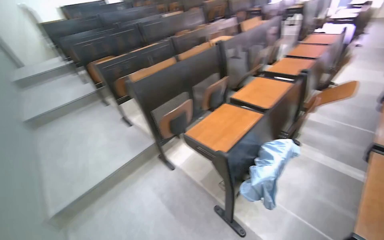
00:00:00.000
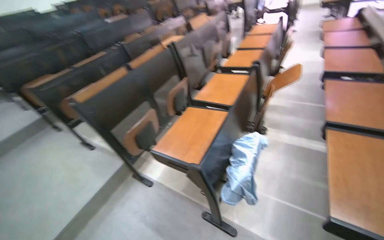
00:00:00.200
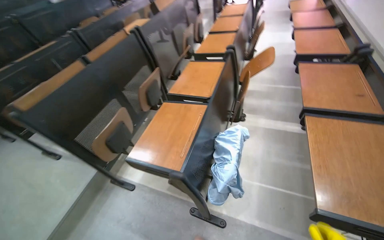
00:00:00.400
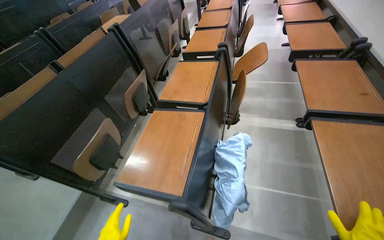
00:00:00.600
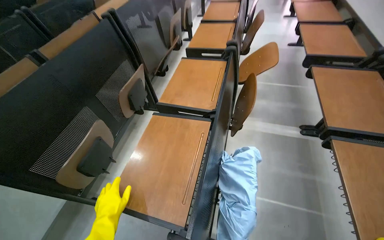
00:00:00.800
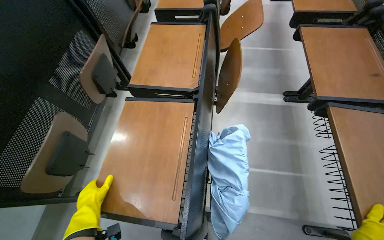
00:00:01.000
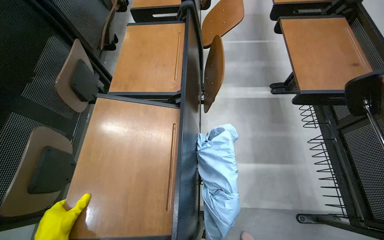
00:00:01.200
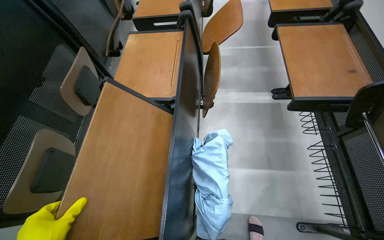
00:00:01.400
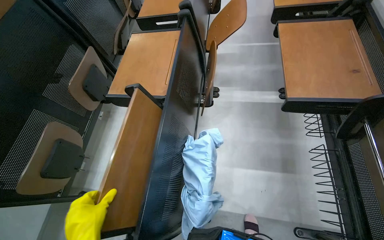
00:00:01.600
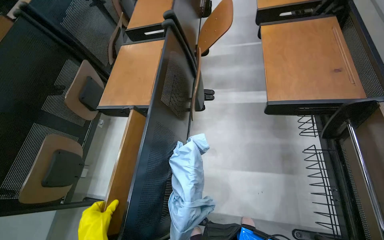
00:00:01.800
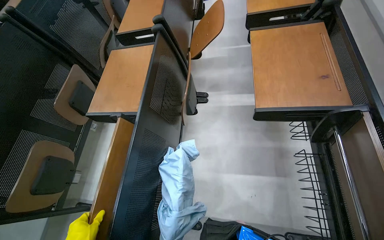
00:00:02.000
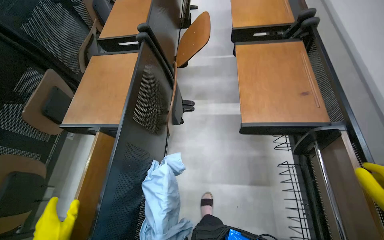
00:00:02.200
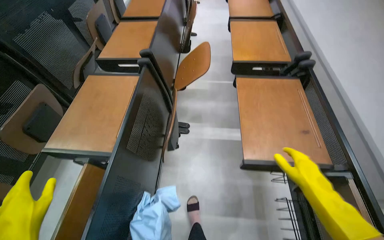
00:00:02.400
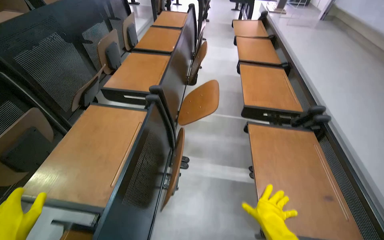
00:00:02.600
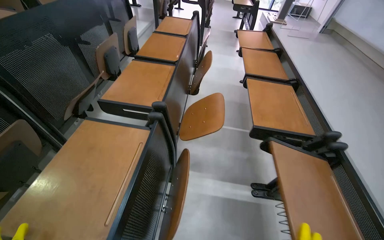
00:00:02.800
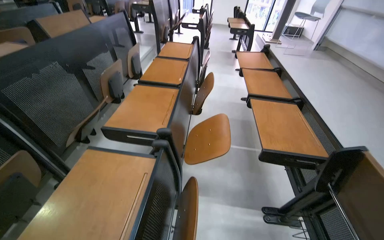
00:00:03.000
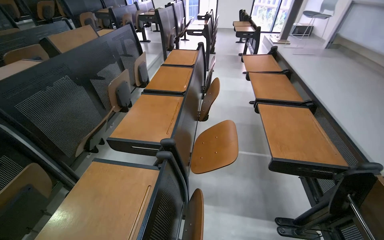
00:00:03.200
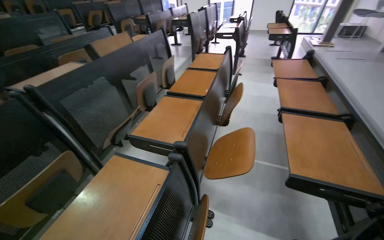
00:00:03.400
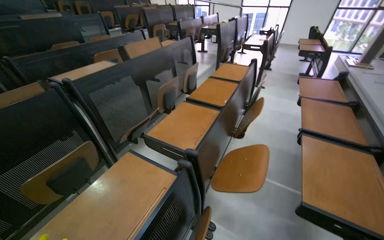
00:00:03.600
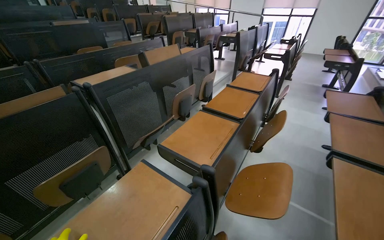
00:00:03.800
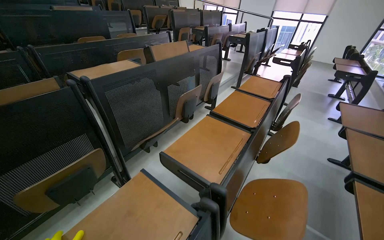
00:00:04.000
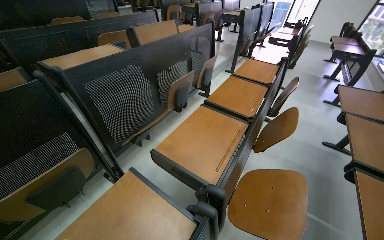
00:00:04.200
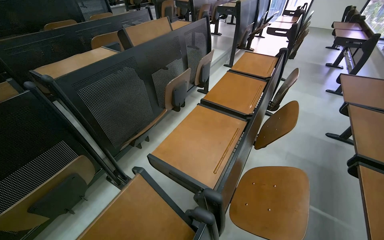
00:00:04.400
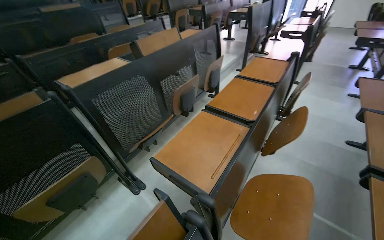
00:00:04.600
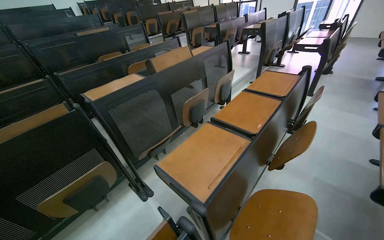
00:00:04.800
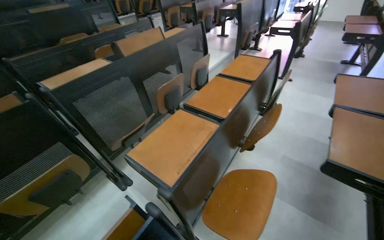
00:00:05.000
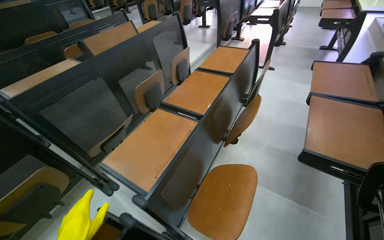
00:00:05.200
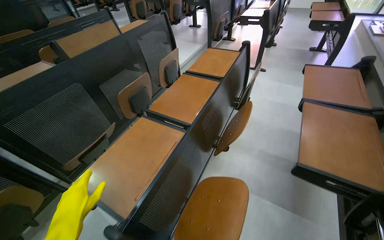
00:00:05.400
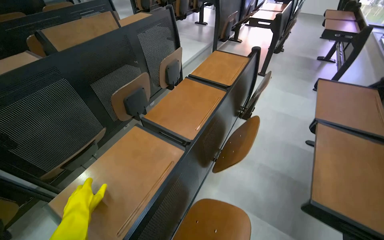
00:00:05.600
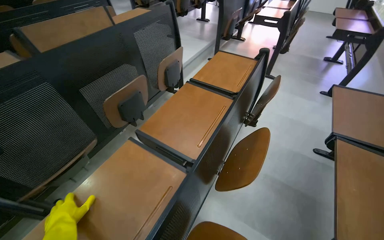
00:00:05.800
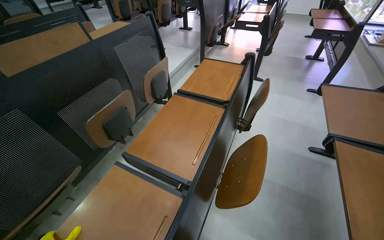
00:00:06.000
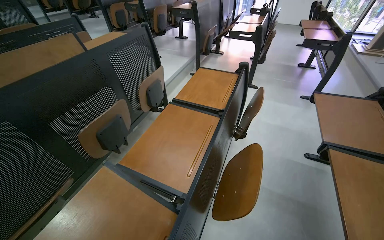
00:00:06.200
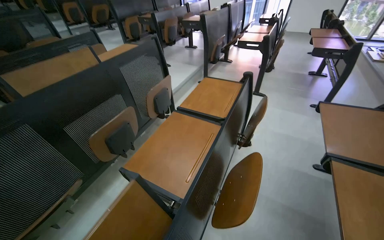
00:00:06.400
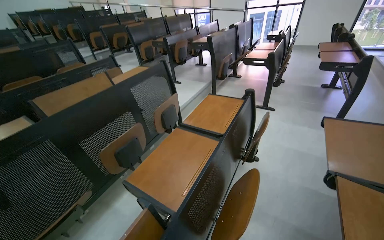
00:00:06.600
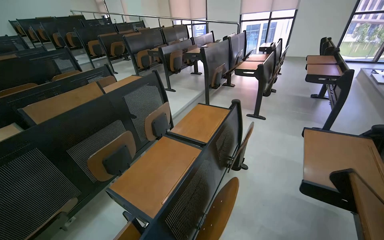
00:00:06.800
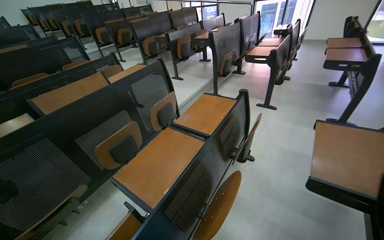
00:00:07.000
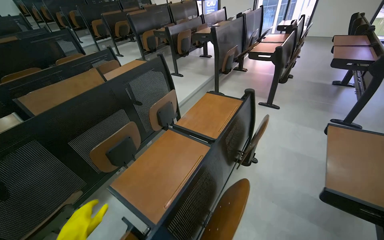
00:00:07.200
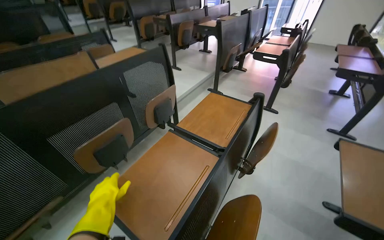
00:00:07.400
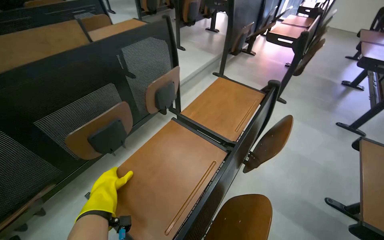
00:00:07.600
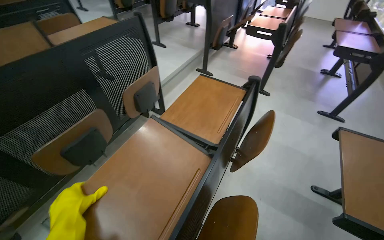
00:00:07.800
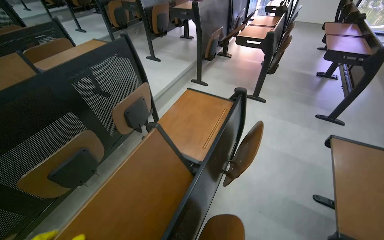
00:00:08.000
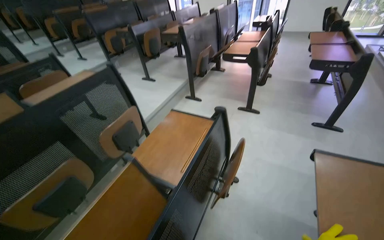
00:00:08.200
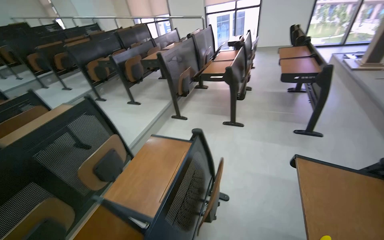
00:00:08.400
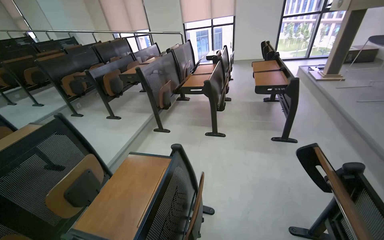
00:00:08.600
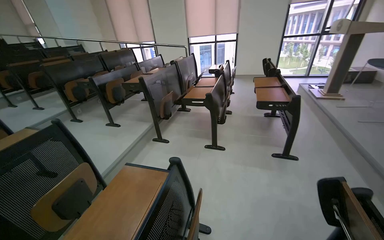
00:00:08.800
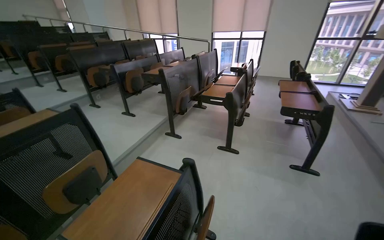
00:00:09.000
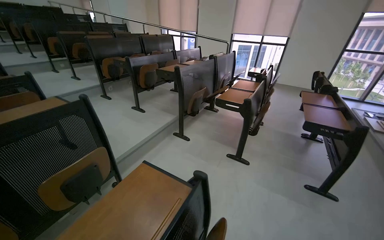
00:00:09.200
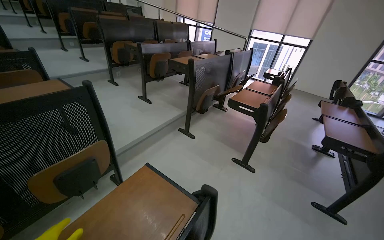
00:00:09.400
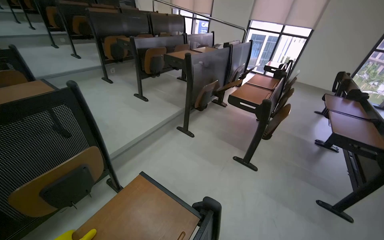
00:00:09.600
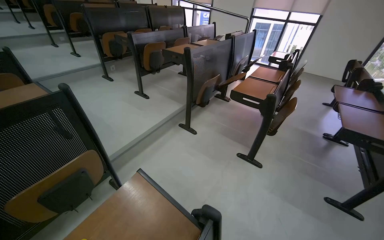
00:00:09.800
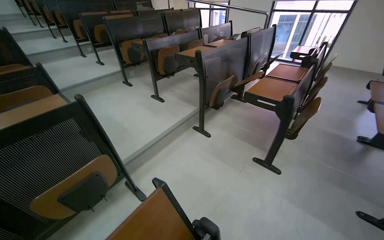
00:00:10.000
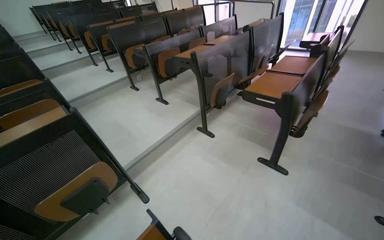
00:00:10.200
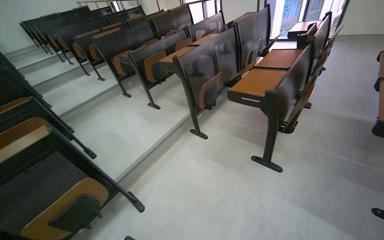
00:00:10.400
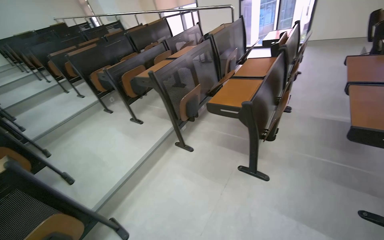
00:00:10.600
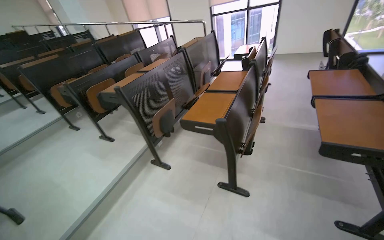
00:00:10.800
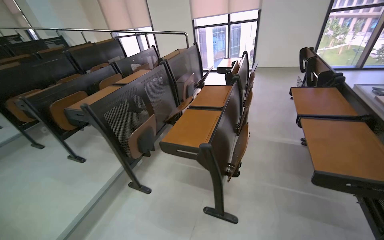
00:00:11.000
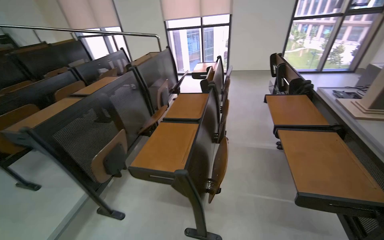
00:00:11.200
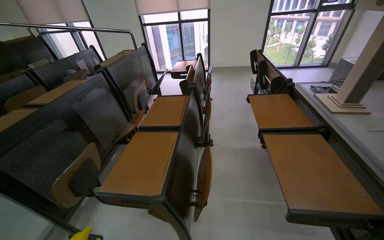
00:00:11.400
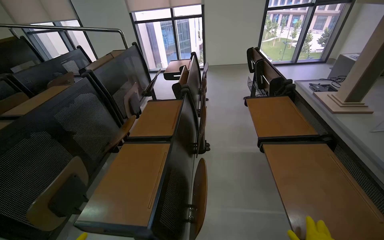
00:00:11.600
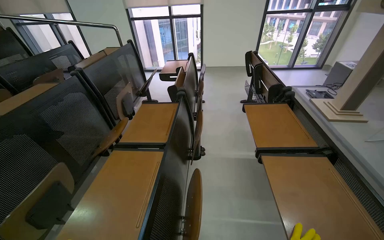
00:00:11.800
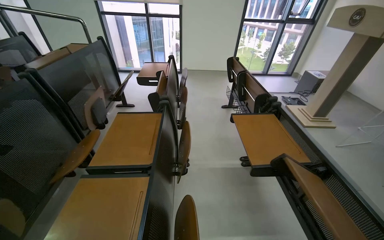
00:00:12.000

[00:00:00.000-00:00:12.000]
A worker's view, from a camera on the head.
Job: organizing items.
The whole recording: Folding up classroom desks. The worker walks through the classroom, folding up the desks.
00:00:00.000 to 00:00:01.600: The camera is carried approximately 60 cm. The wearer looks some 35 degrees further to the right. The camera pitches downward, by some 20 degrees.
00:00:01.600 to 00:00:03.000: The head travels roughly 50 cm. The view tips upward by some 25 degrees.
00:00:03.000 to 00:00:04.400: The wearer's head swings roughly 25 degrees to the left.
00:00:04.400 to 00:00:06.000: The wearer moves roughly 60 cm.
00:00:07.600 to 00:00:09.000: The wearer moves approximately 50 cm. The view tilts some 20 degrees upward.
00:00:09.000 to 00:00:10.400: The camera is carried roughly 60 cm. The view pans to the left by some 20 degrees.
00:00:10.400 to 00:00:12.000: The wearer moves roughly 1 m. The head rotates some 45 degrees to the right.

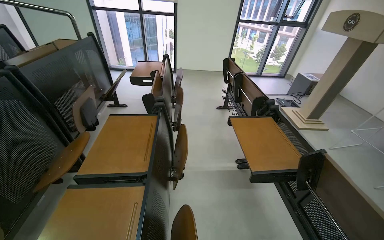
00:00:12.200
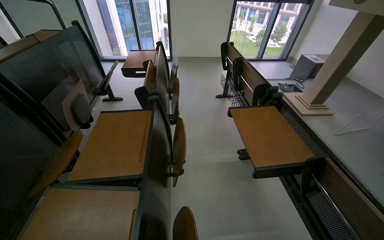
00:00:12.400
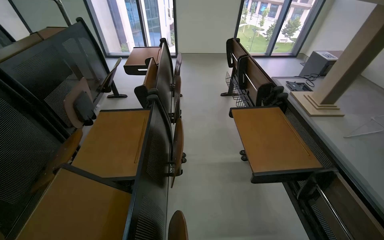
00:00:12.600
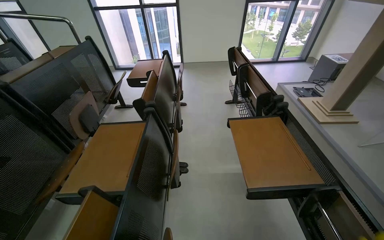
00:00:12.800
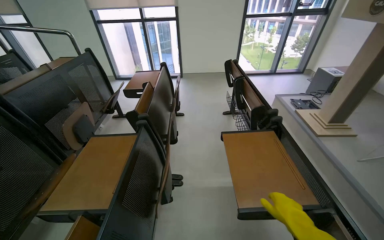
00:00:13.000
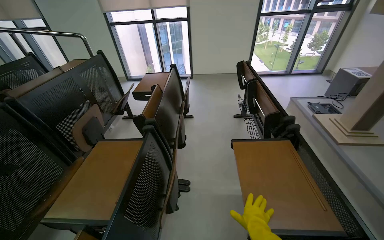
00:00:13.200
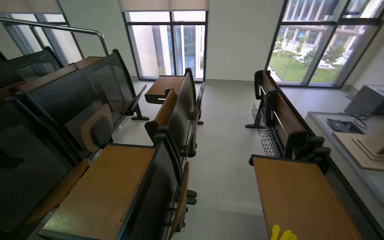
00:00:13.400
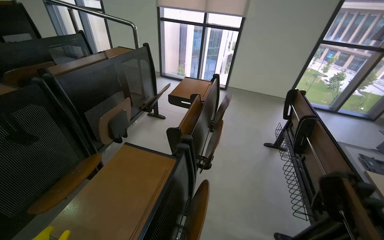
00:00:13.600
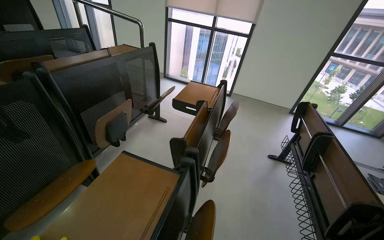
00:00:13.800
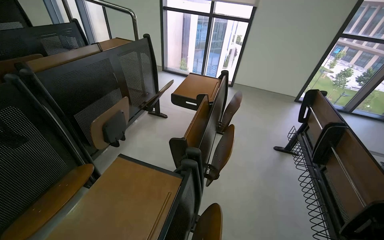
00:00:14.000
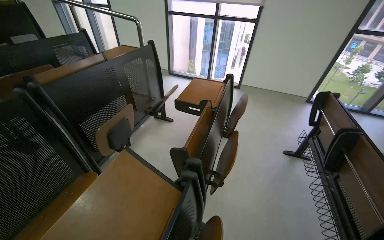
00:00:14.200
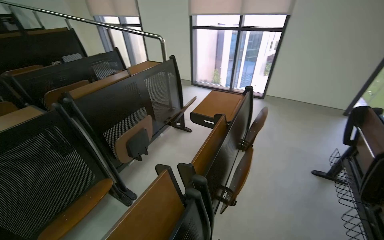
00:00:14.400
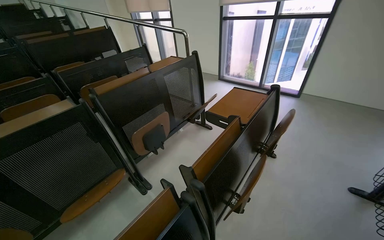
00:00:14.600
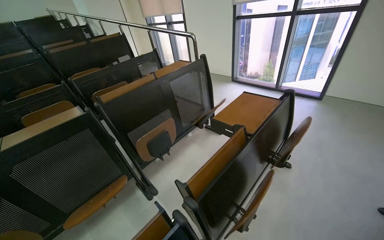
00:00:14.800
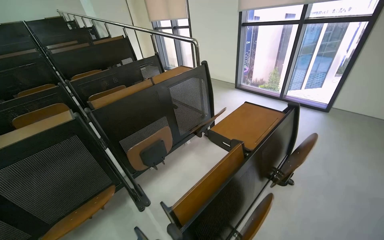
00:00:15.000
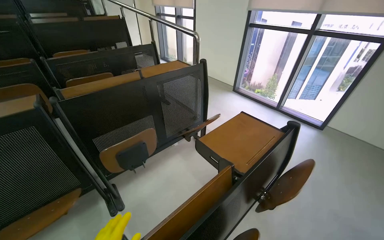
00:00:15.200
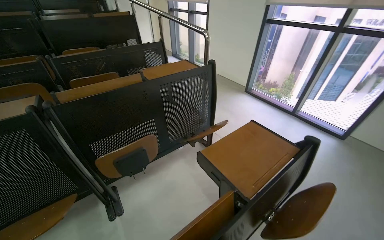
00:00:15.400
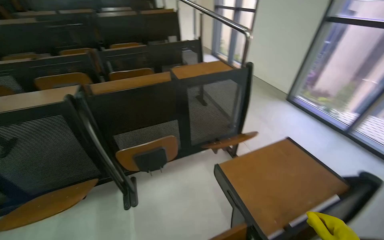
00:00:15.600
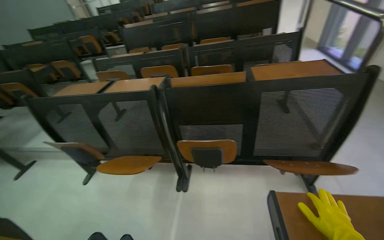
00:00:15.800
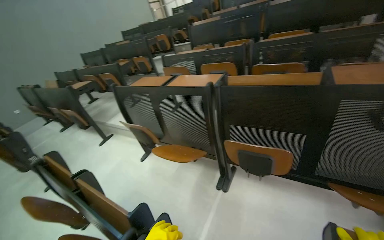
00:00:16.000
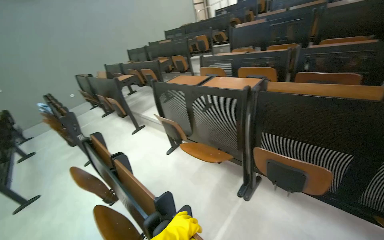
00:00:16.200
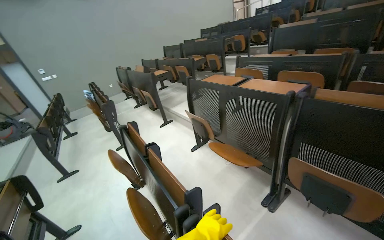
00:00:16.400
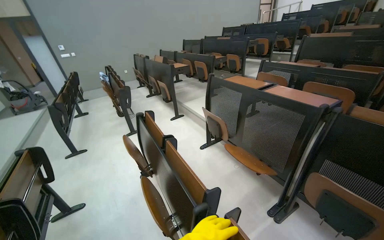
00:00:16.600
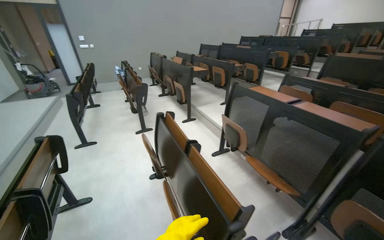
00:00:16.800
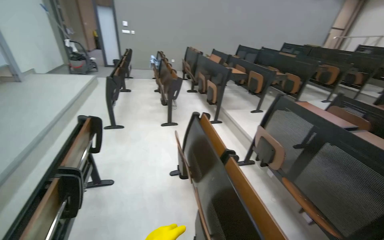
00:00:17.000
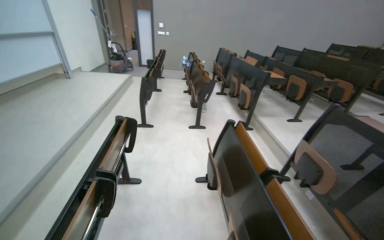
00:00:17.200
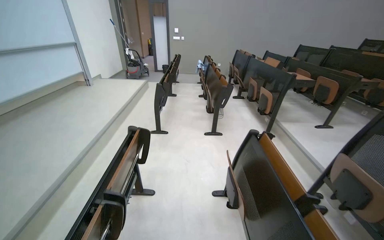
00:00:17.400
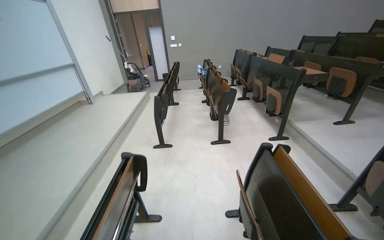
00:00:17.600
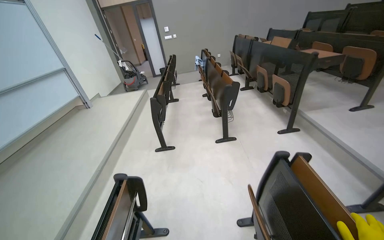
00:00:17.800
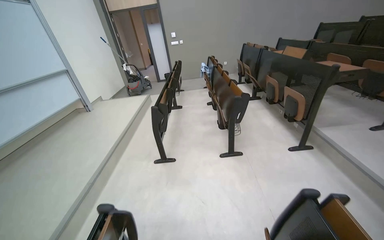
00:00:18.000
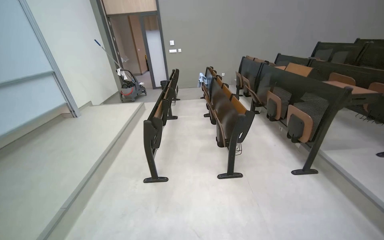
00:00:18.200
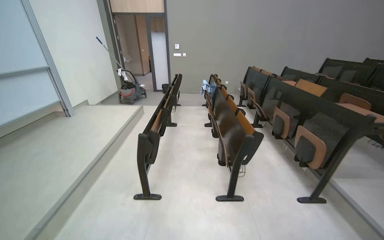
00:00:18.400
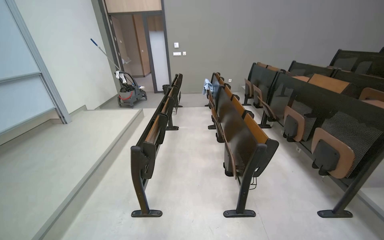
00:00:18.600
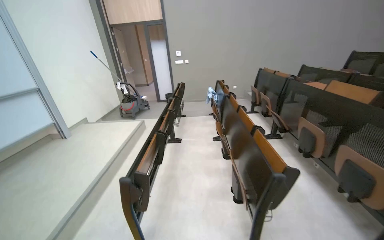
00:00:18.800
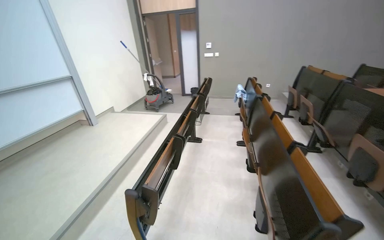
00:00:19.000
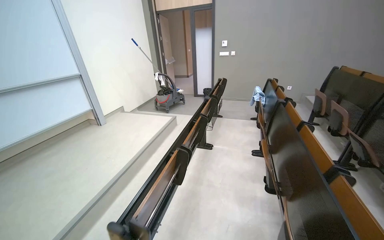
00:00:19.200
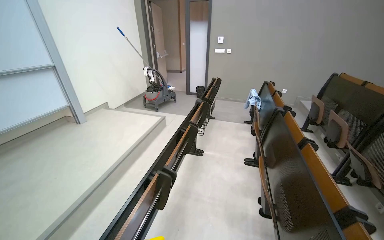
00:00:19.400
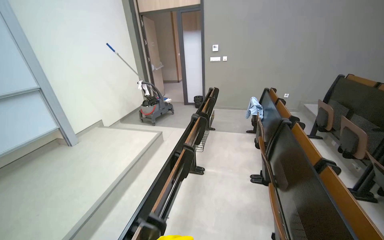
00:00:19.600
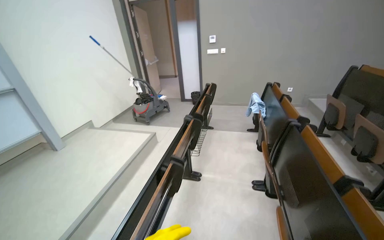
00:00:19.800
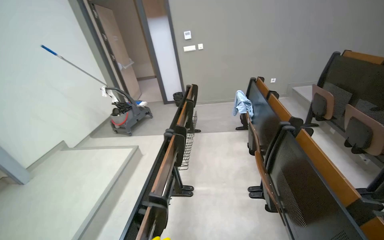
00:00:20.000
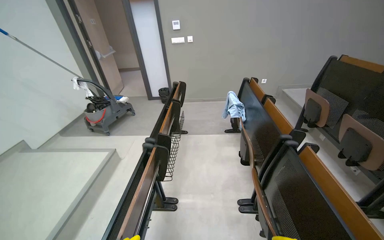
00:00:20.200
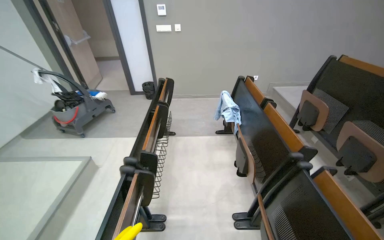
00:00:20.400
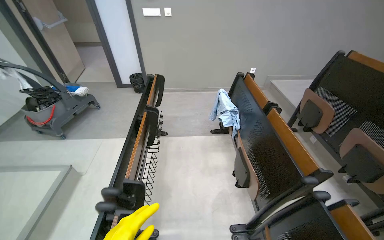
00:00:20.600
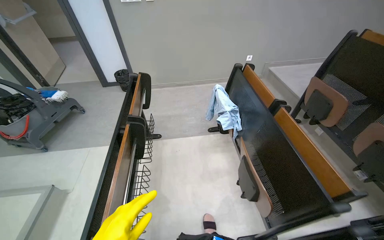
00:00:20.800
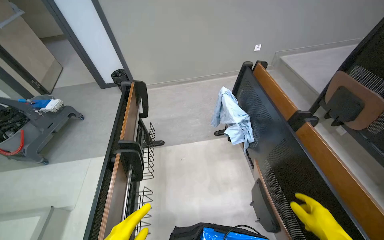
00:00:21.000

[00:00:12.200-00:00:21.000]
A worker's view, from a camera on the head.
Job: organizing items.
The whole recording: Folding up classroom desks. The worker walks through the classroom, folding up the desks.
00:00:12.200 to 00:00:13.600: The head travels roughly 40 cm. The head rotates about 20 degrees to the left.
00:00:13.600 to 00:00:15.200: The camera travels approximately 70 cm. The head rotates some 35 degrees to the left.
00:00:15.200 to 00:00:16.600: The head turns to the left by about 100 degrees.
00:00:16.600 to 00:00:18.000: The camera travels some 1 m. The head turns to the left by some 30 degrees.
00:00:18.000 to 00:00:19.600: The wearer moves some 2 m. The wearer's head swings some 15 degrees to the left.
00:00:19.600 to 00:00:21.000: The camera is carried roughly 1.5 m. The wearer looks roughly 20 degrees further to the right. The camera pitches downward, by roughly 20 degrees.
